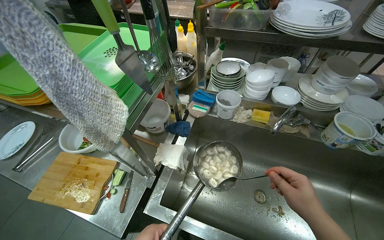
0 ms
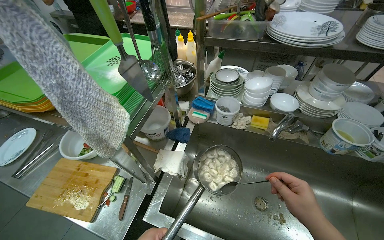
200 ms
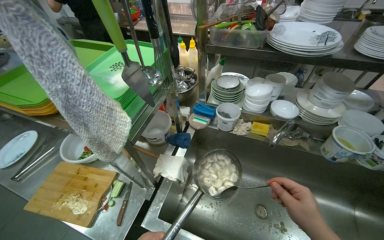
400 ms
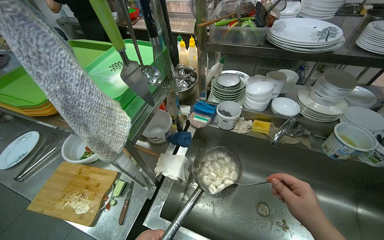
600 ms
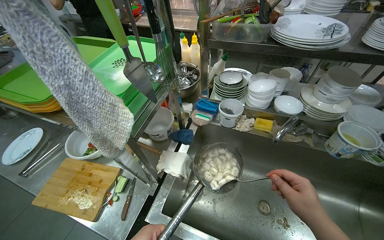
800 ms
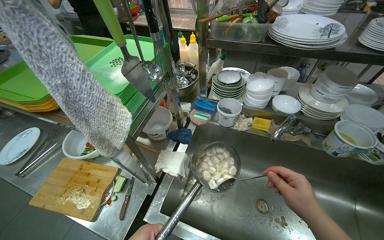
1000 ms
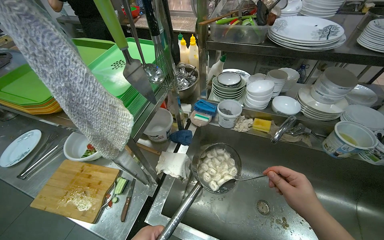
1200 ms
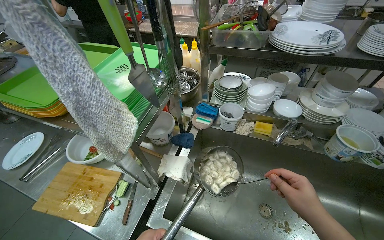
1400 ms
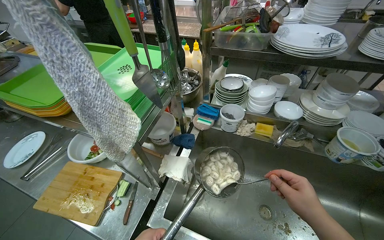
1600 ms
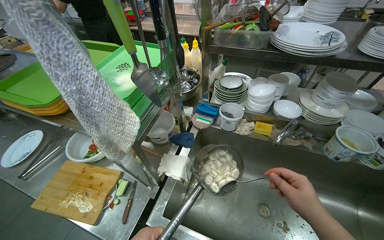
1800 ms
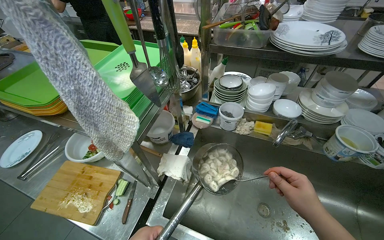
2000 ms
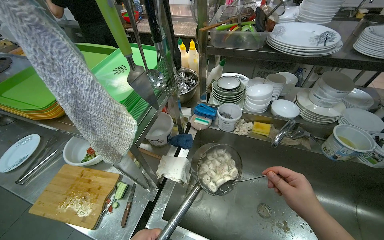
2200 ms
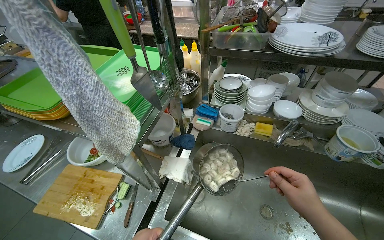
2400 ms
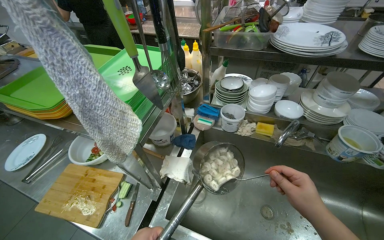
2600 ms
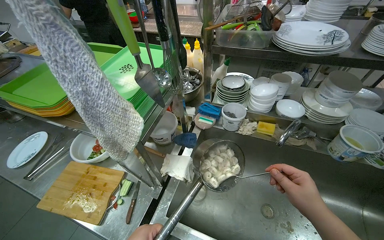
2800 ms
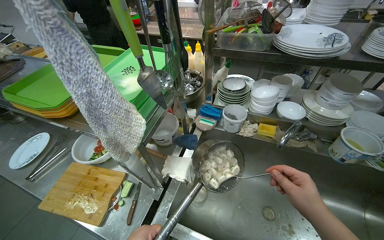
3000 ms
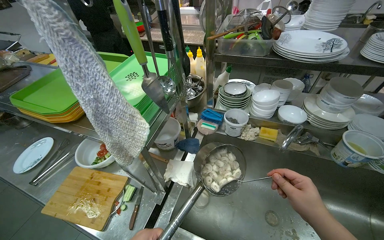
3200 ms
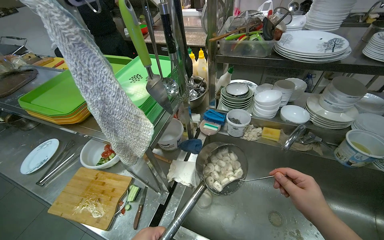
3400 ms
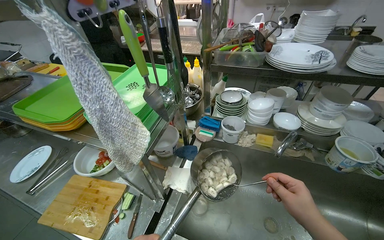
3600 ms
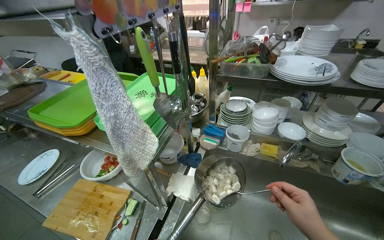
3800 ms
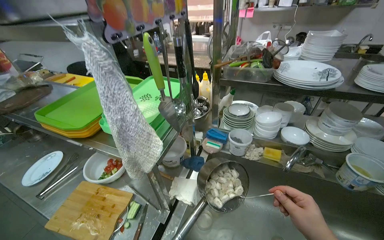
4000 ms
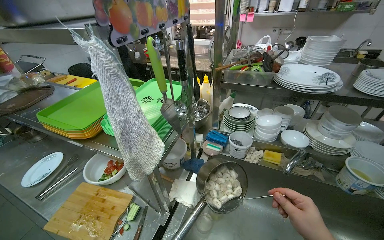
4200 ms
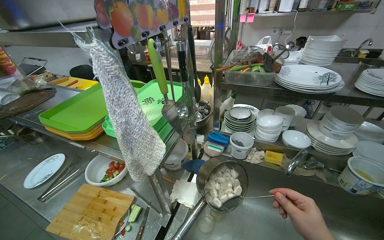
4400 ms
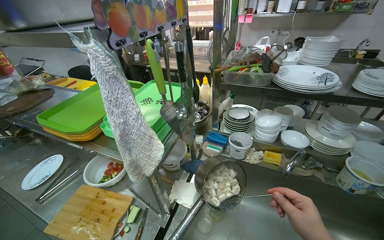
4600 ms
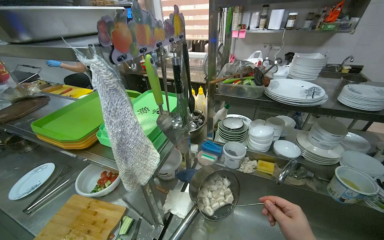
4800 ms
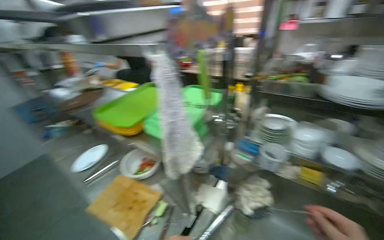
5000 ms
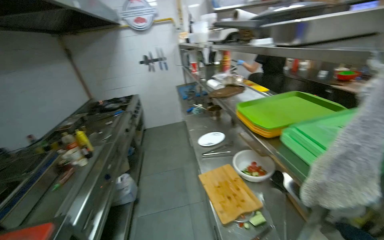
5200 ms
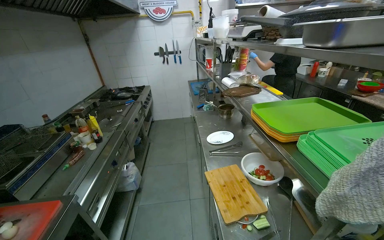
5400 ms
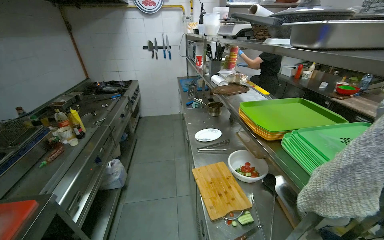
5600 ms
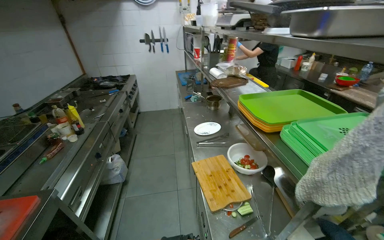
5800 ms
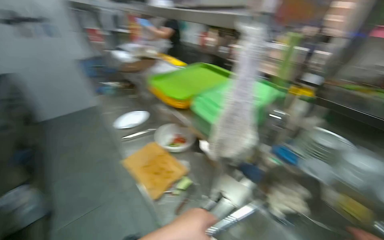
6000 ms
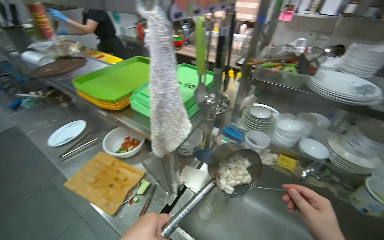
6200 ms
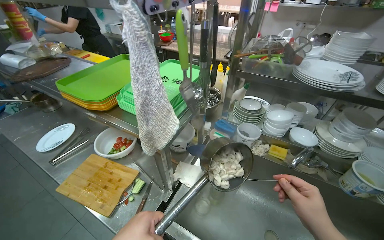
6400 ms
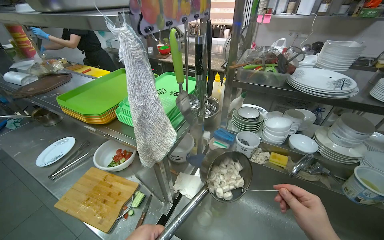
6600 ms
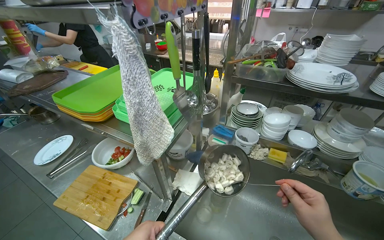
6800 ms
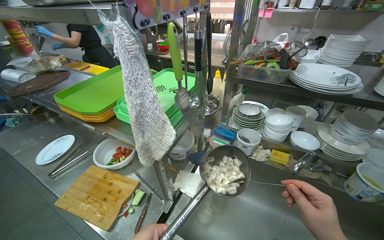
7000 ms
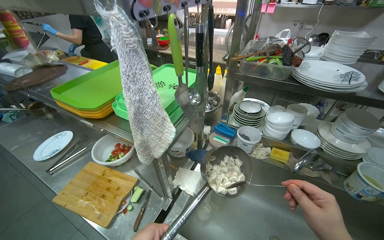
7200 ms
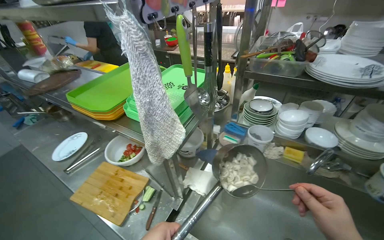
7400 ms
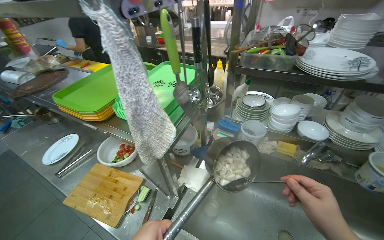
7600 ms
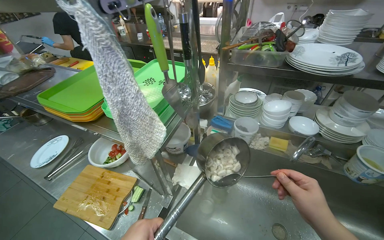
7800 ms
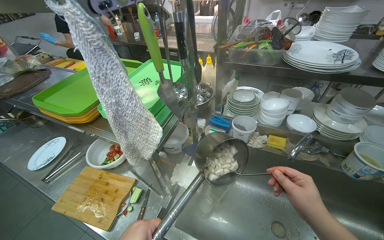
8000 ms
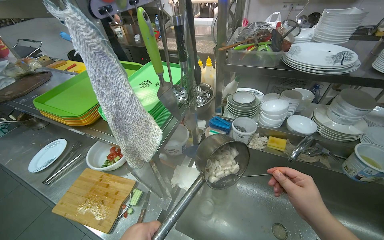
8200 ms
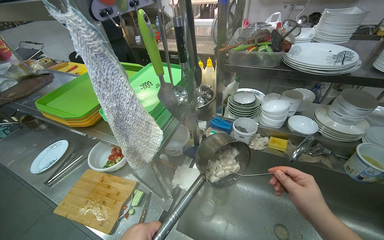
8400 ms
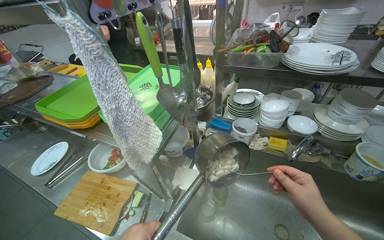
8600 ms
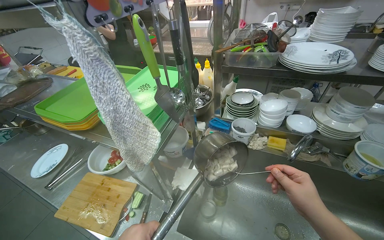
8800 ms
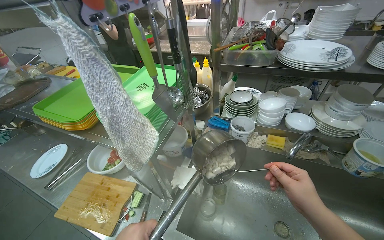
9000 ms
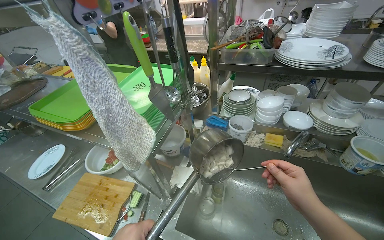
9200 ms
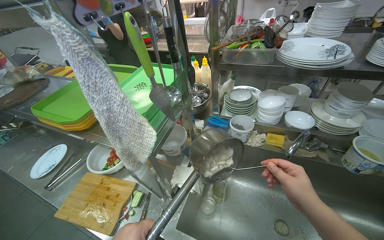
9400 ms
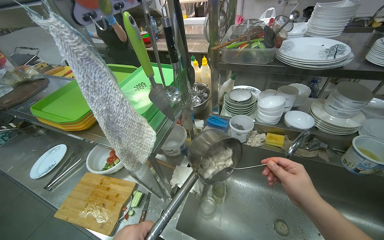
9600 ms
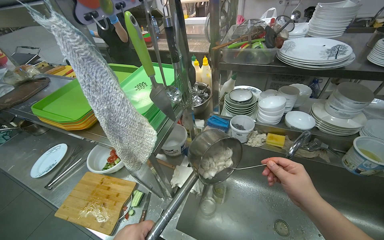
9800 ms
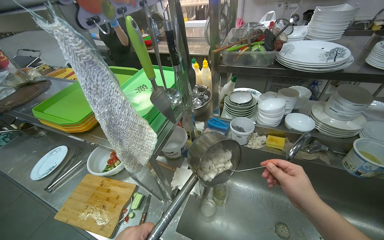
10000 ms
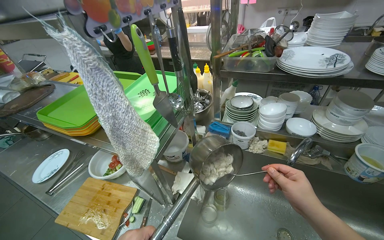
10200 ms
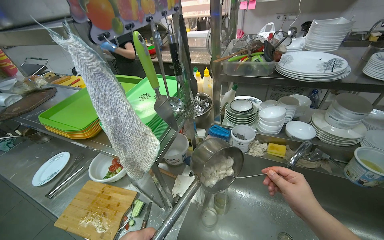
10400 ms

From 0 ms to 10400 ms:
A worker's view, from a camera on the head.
Job: cooking food.
The whole recording: Scooping and draining dumplings. The worker scoops cooked dumplings from a pot and drains them in a colander over the sink.
From 4400 ms to 6000 ms: The wearer looks about 30 degrees further to the left.
From 6000 ms to 7400 ms: The wearer looks about 20 degrees further to the right.

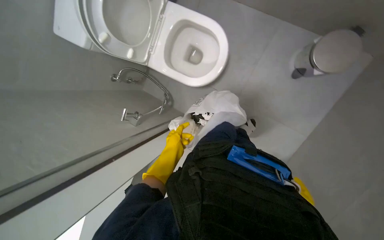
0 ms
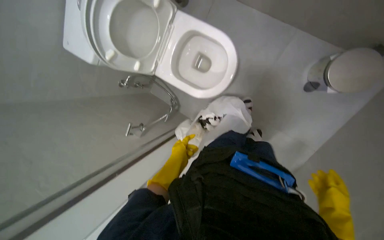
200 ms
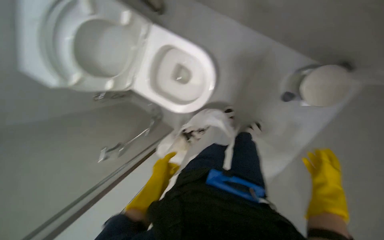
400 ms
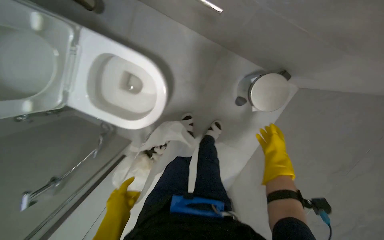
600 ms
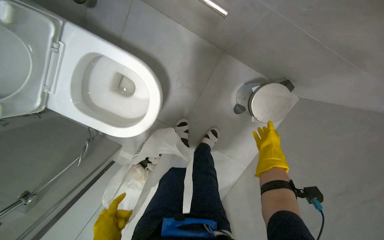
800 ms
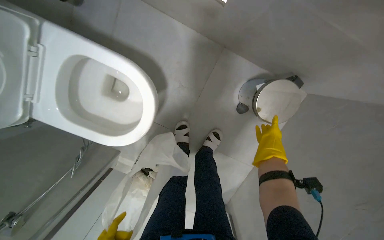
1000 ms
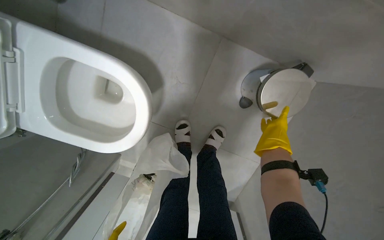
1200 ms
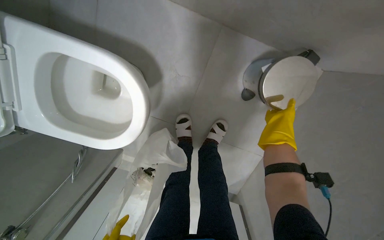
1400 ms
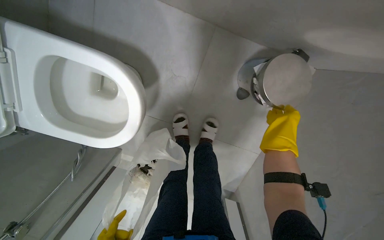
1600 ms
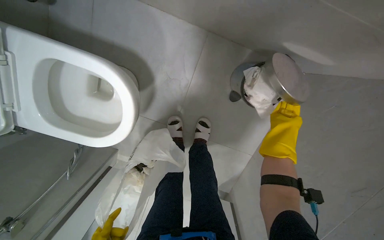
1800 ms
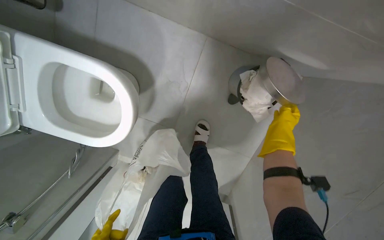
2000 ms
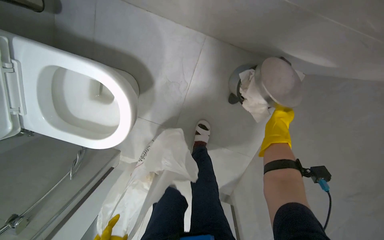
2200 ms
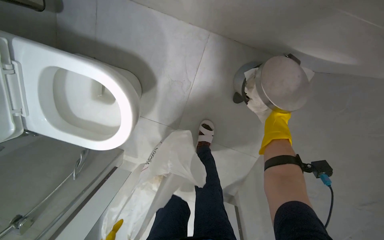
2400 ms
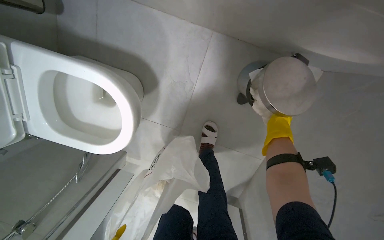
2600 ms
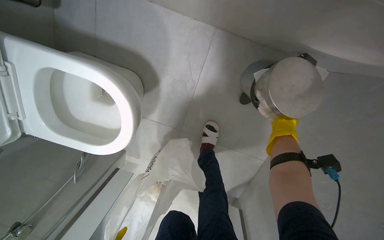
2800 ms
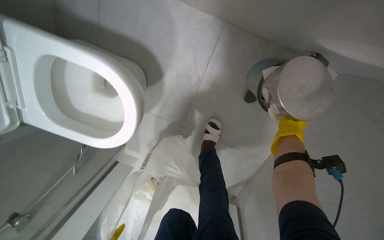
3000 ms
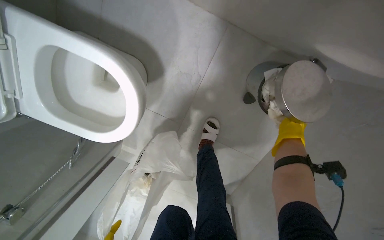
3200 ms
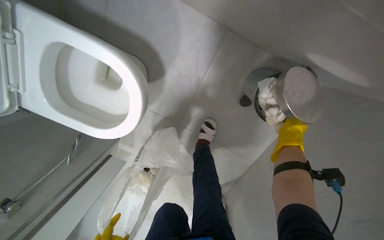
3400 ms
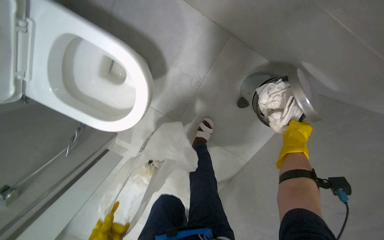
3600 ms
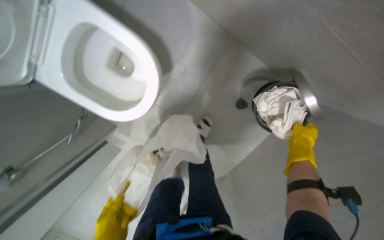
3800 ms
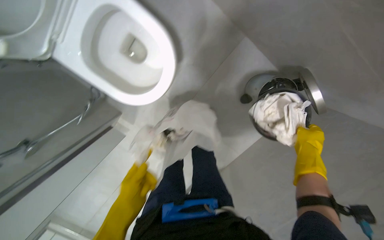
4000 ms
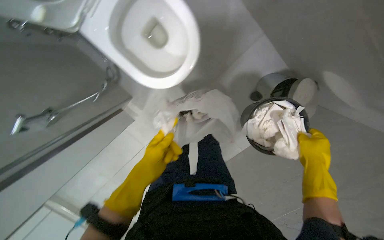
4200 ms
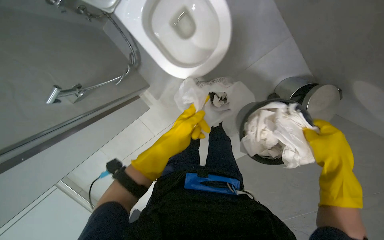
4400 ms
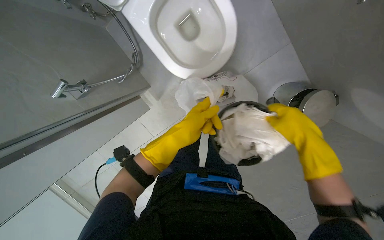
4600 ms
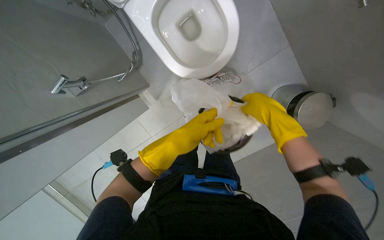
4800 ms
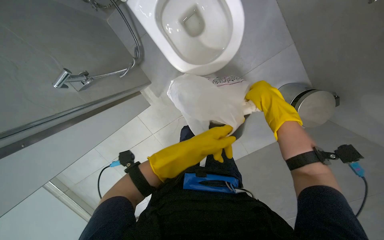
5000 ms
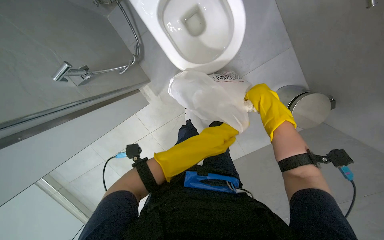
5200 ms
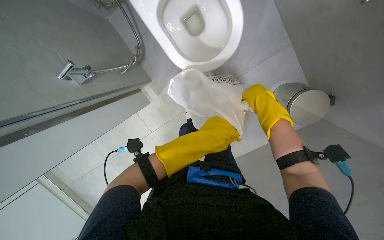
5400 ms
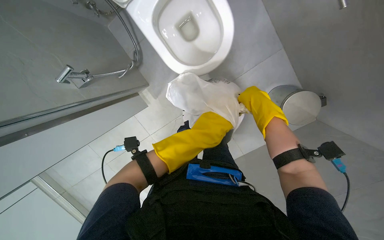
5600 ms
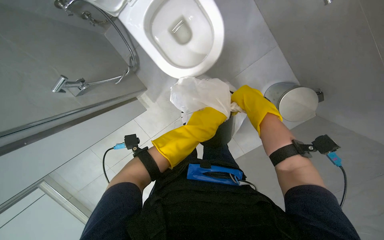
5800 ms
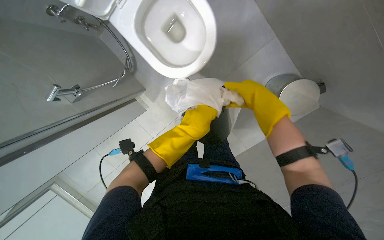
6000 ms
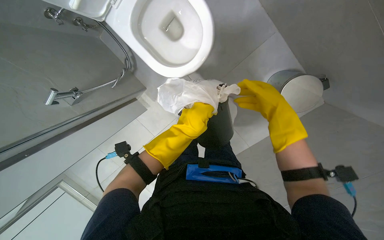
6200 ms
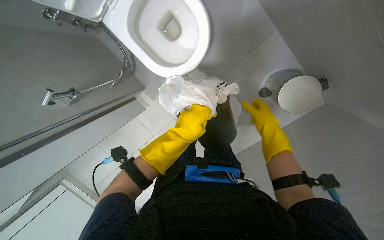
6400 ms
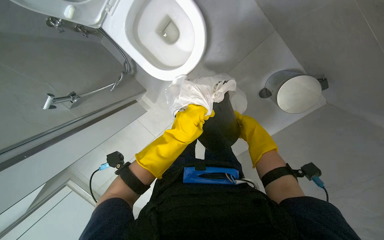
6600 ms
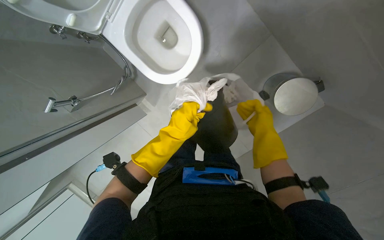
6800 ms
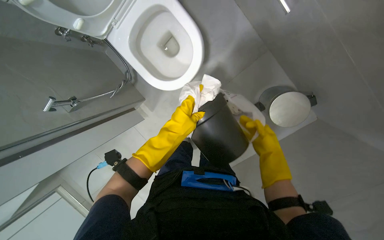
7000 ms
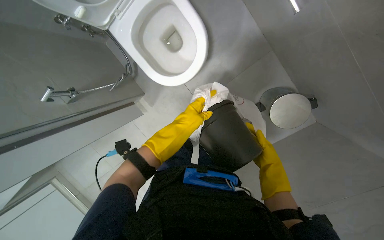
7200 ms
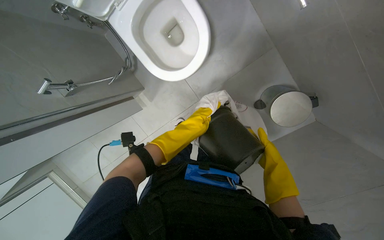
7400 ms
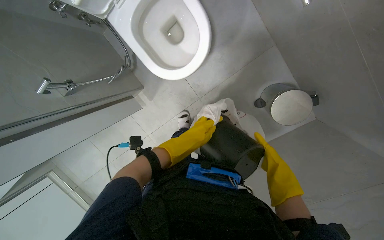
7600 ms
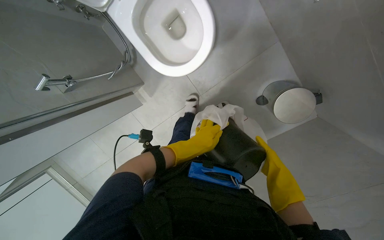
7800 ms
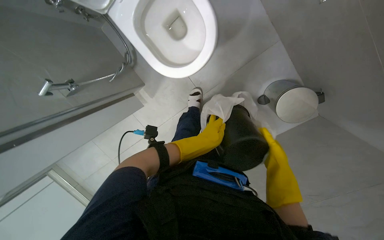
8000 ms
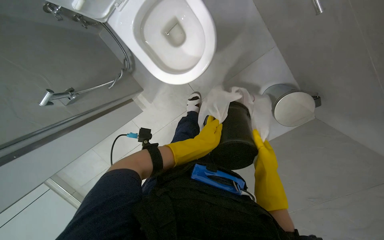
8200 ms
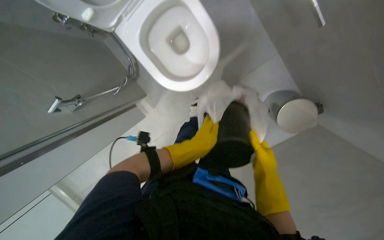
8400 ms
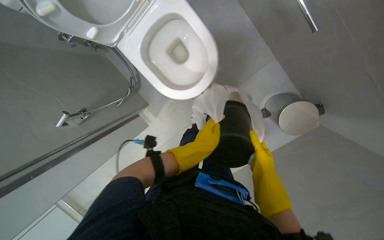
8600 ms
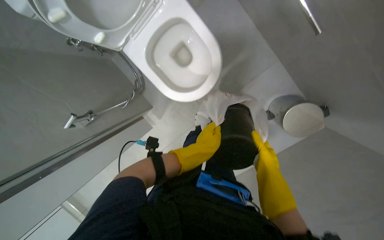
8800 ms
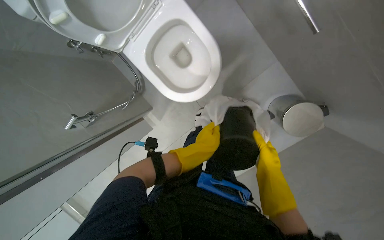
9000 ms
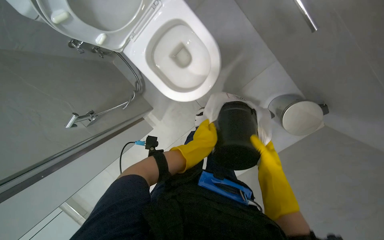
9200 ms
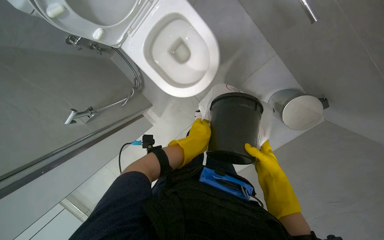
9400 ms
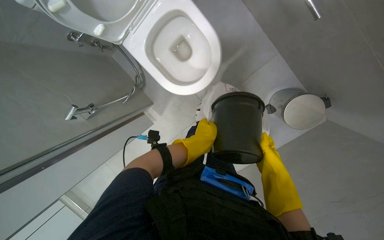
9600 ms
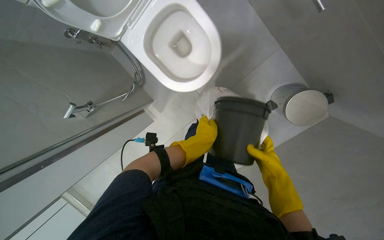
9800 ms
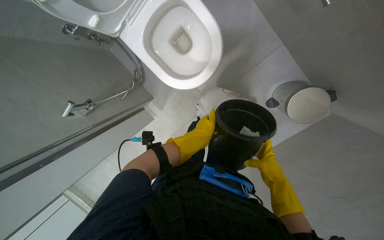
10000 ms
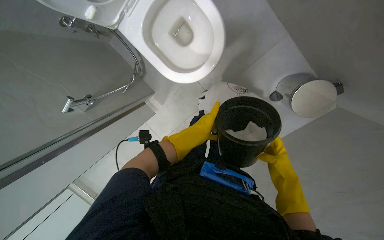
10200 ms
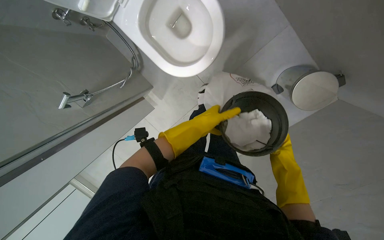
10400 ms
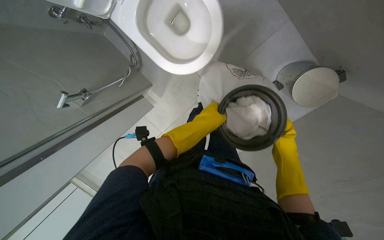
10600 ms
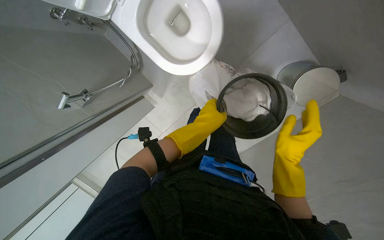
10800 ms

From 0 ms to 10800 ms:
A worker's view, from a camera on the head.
Job: managing trash.
The whole recording: Changing trash bags in bins. The worker removes old trash bags from bins, replaces them with new ones, and disposes of the full bag.
From 0 ms to 1600 ms: The wearer moves about 50 cm. The wearer looks about 15 degrees further to the right.
From 1600 ms to 3000 ms: The right hand reaches about 15 cm farther from the camera, then returns.
From 3000 ms to 4600 ms: The camera sweeps to the right, by some 15 degrees. The right hand travels nearer to the camera and to the left by roughly 50 cm.
From 4600 ms to 6200 ms: The right hand shifts some 15 cm farther from the camera and up the picture. The left hand heads farther from the camera, covering about 10 cm.
From 6200 ms to 7800 ms: The left hand moves nearer and farther over roughly 15 cm, changing direction 2 times; the right hand goes some 15 cm down the picture.
From 9200 ms to 10800 ms: The right hand is displaced nearer to the camera by about 10 cm.
